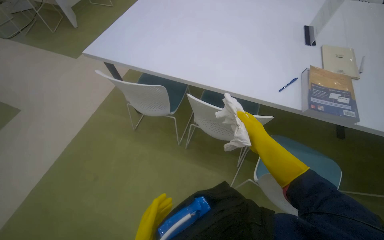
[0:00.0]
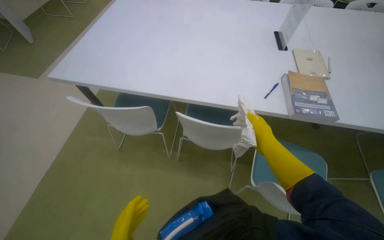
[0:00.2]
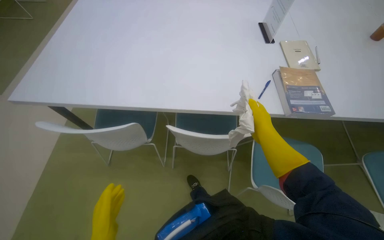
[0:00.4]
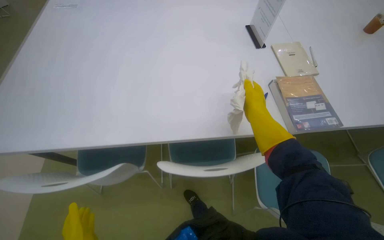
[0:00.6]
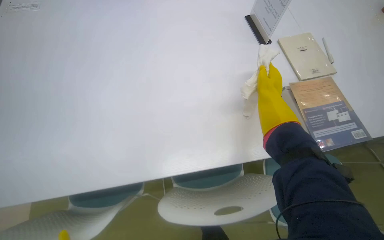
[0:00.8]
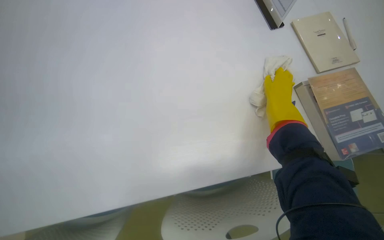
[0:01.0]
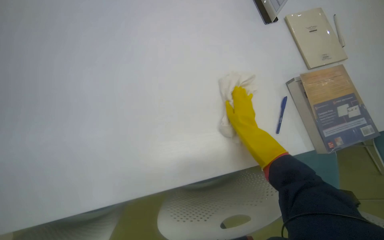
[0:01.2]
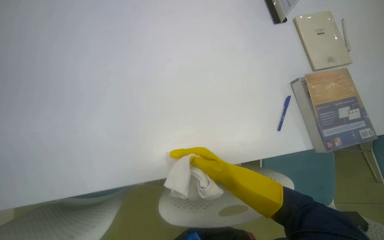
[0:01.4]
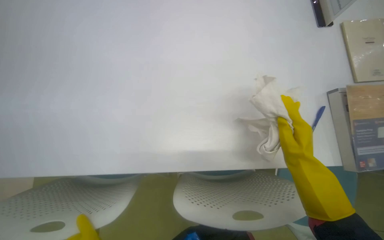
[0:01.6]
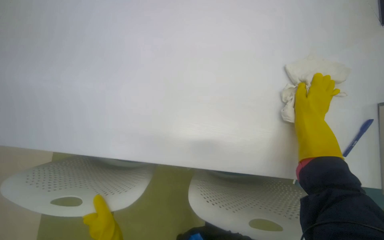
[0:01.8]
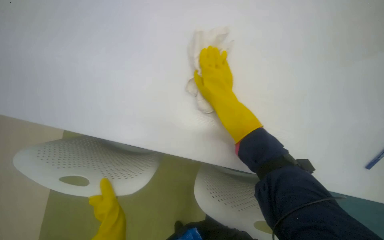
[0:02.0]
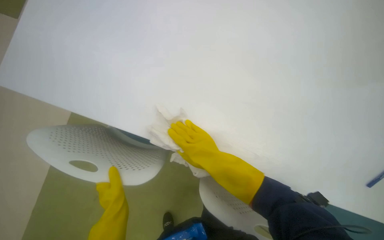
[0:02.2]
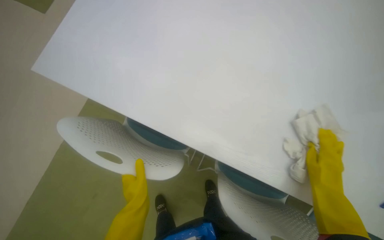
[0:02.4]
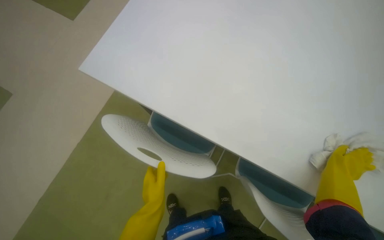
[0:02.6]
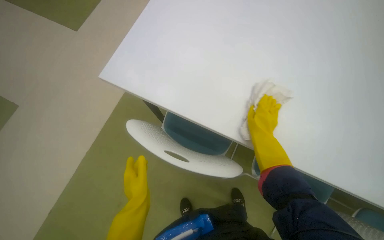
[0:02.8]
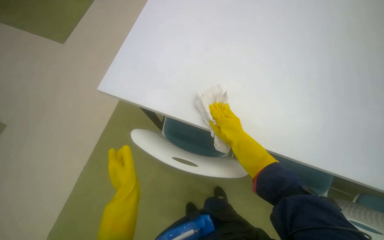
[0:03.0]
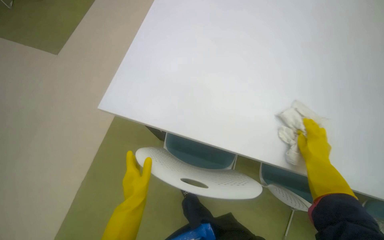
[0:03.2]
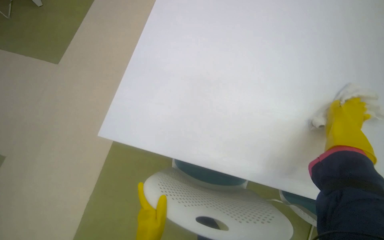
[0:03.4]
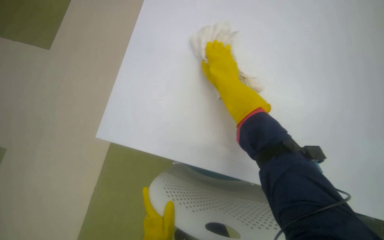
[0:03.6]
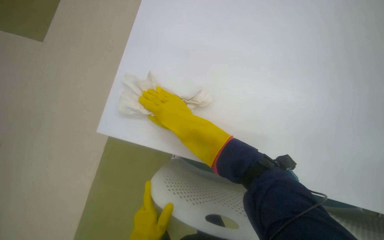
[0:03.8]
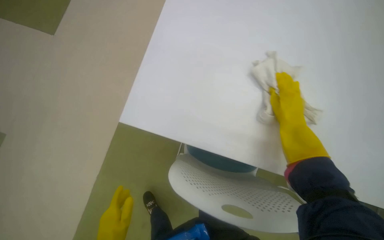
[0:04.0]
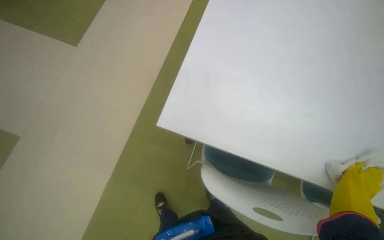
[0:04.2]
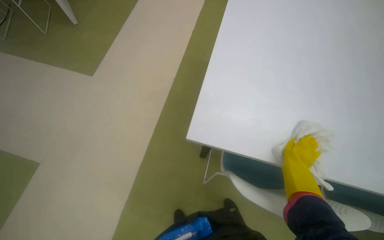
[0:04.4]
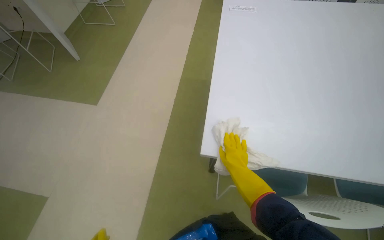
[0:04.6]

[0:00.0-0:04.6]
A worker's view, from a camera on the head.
Job: wiping surfaces.
The whole recording: Cleaning table surface. The worker wipes the table surface with a cloth.
0.0 to 1.6 s: The camera travels some 60 cm. The wearer's head swings roughly 25 degrees to the right. The view tilts roughly 15 degrees downward.
1.6 to 3.0 s: The wearer looks some 30 degrees further to the left. The right hand moves to the left and farther from the camera, approximately 35 cm.

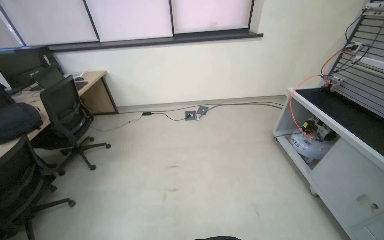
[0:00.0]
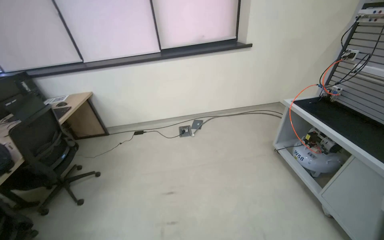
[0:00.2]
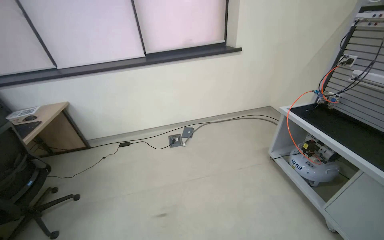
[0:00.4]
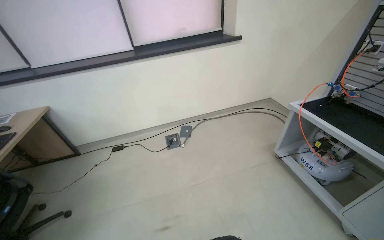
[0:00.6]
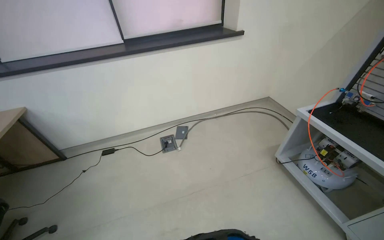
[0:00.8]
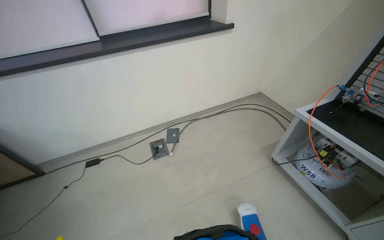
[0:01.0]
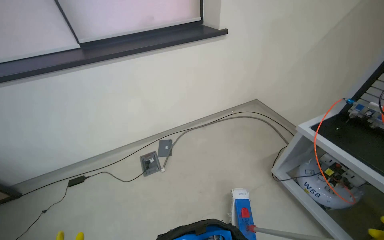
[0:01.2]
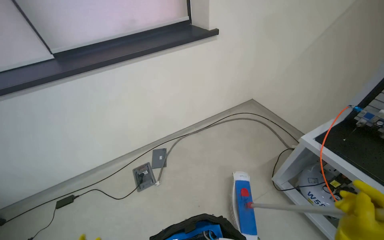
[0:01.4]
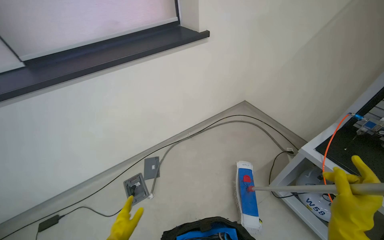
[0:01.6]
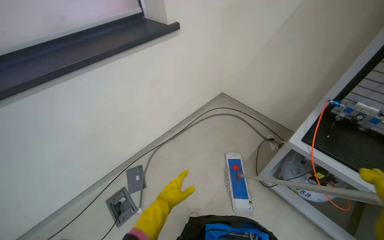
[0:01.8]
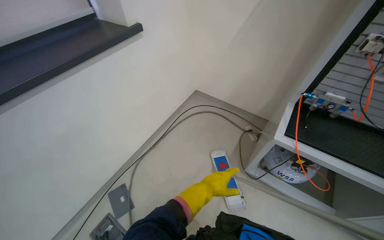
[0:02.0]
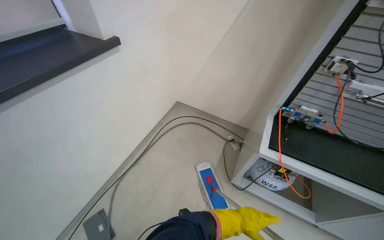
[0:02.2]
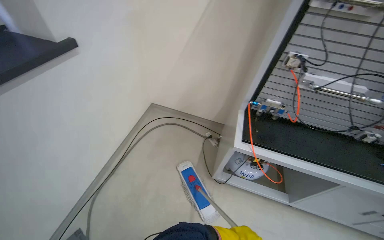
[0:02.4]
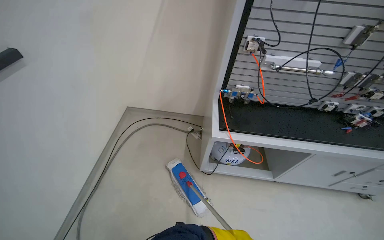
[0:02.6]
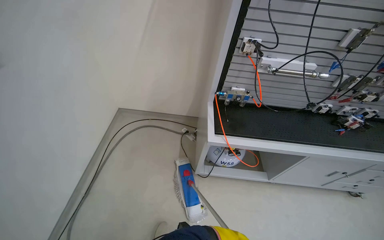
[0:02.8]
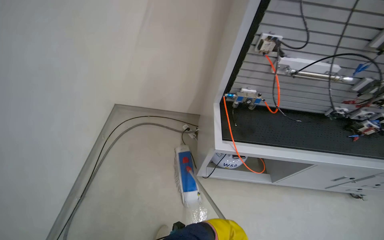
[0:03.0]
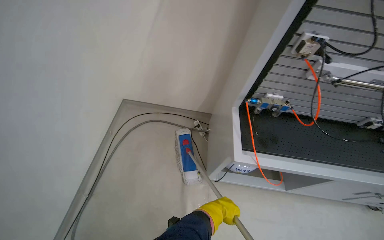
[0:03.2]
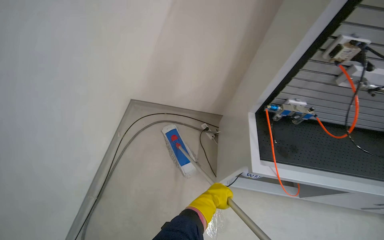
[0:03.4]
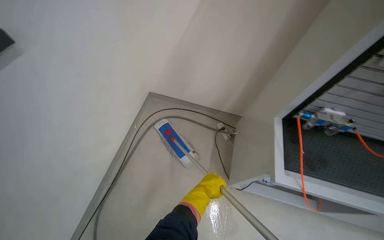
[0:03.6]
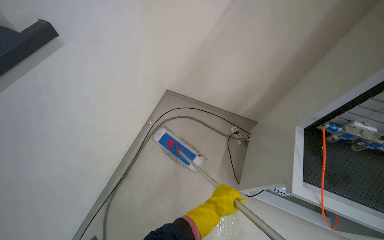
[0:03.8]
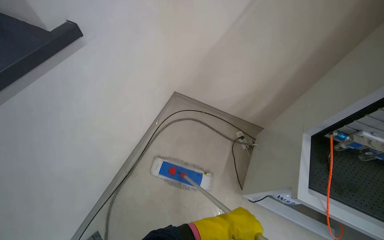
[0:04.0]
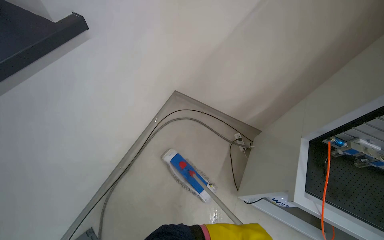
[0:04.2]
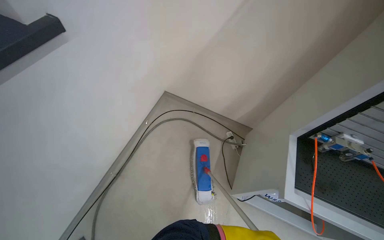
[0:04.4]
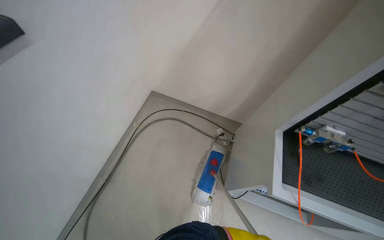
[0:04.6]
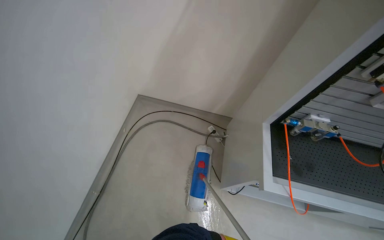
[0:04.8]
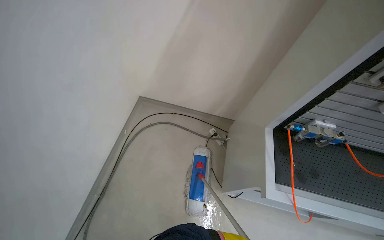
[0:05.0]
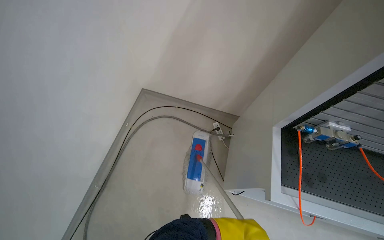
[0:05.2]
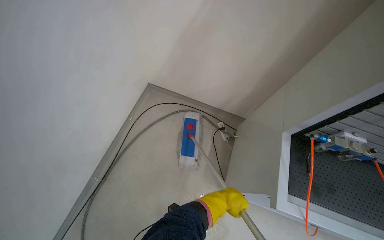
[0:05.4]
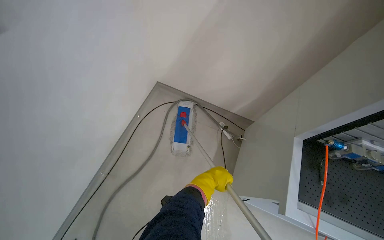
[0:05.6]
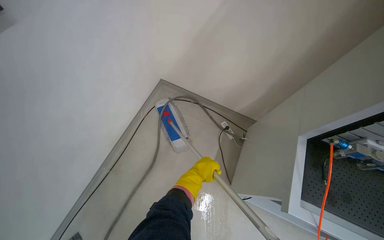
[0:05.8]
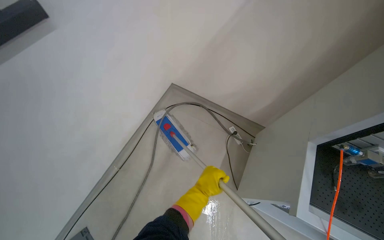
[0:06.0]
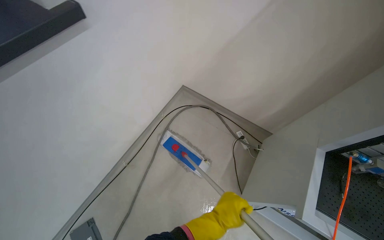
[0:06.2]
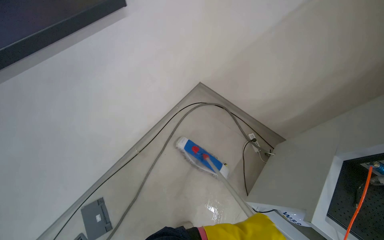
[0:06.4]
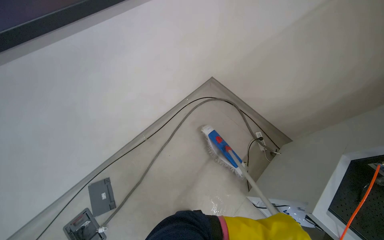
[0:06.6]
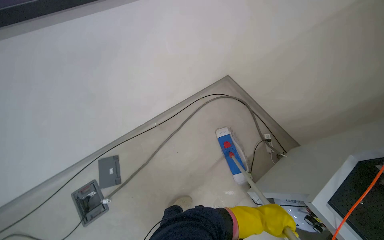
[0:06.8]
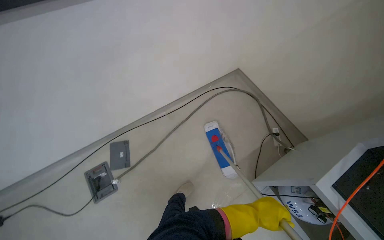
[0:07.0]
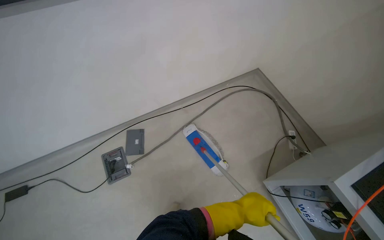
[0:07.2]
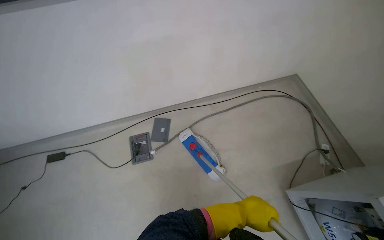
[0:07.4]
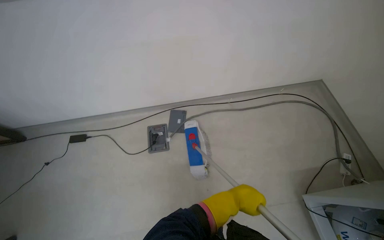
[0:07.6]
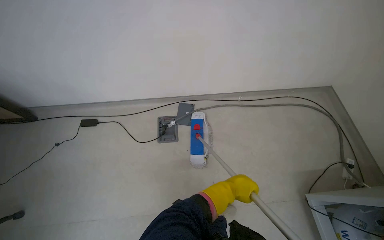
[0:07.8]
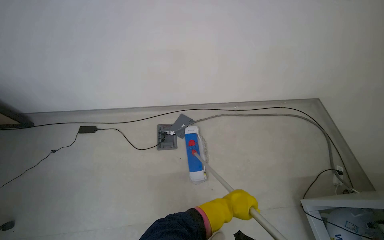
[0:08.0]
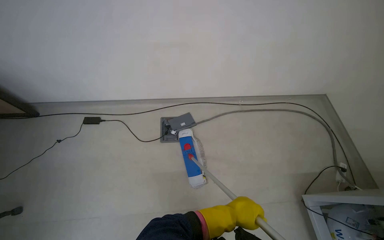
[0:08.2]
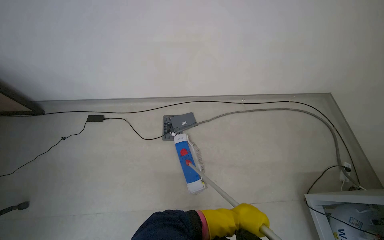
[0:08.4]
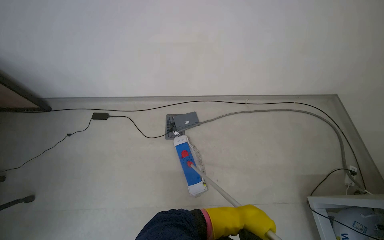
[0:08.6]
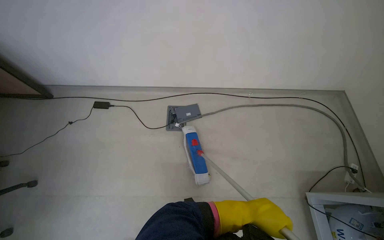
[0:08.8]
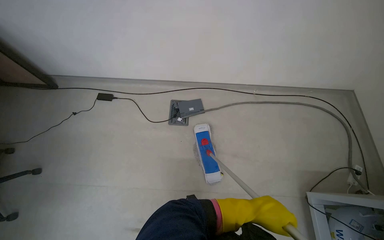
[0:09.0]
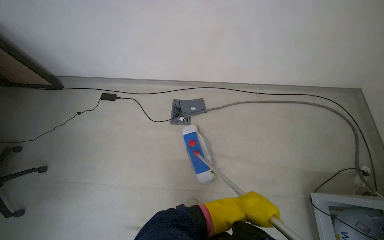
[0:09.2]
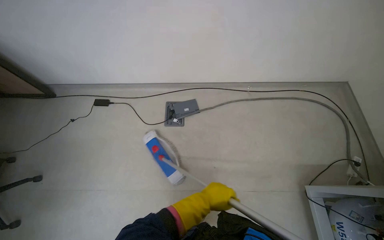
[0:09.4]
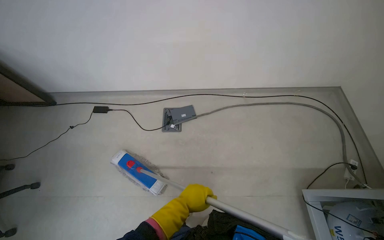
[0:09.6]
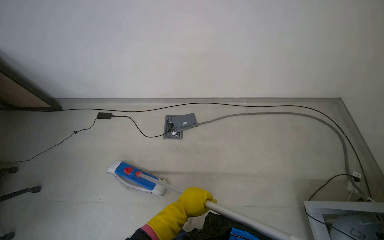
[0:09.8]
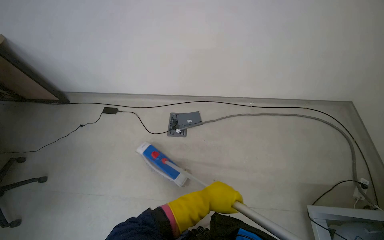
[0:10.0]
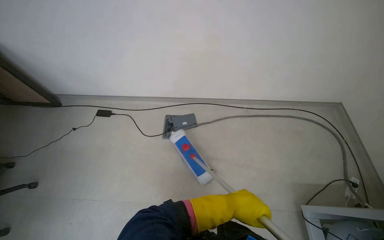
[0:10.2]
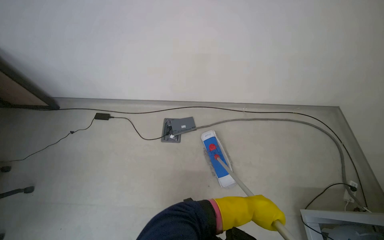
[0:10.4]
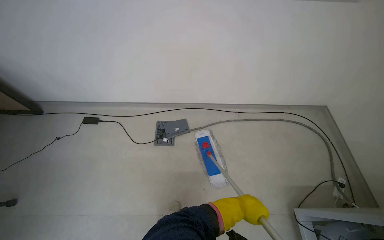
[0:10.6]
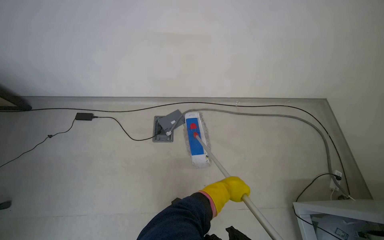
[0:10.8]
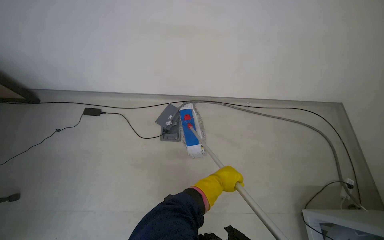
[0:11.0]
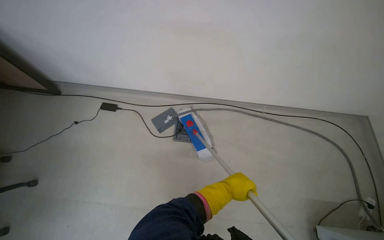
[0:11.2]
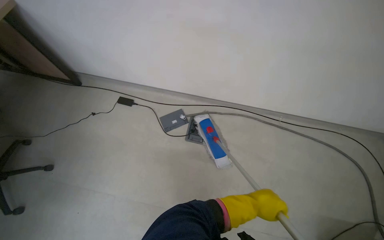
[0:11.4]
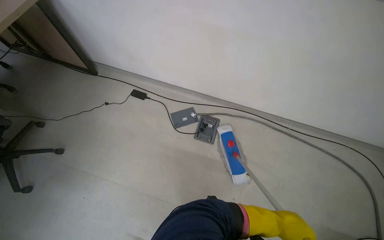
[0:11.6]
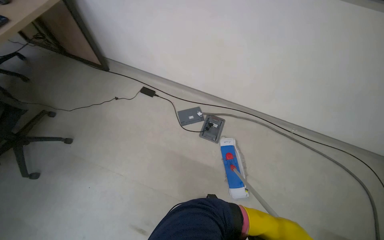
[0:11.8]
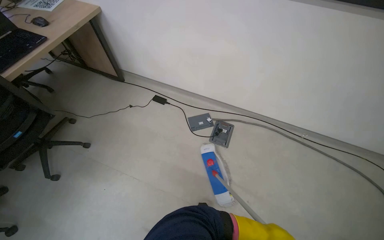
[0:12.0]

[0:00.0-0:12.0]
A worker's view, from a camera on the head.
Job: mopping floor.
The whole recording: Mopping room floor. The worker mops the floor in the room, moving chairs to clean the area.
0.0 to 1.6 s: The wearer moves some 1.5 m. The head rotates about 30 degrees to the right.
1.6 to 3.0 s: The head travels about 50 cm. The wearer looks roughly 55 degrees further to the right.
6.0 to 7.6 s: The camera travels roughly 70 cm. The head turns to the left by approximately 55 degrees.
7.6 to 9.0 s: The left hand heads nearer to the camera, covering about 10 cm.
9.0 to 10.4 s: The left hand travels to the left and back again, roughly 15 cm each way.
10.4 to 12.0 s: The left hand shifts approximately 15 cm nearer to the camera.

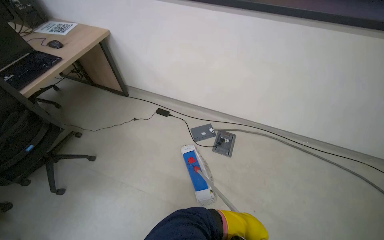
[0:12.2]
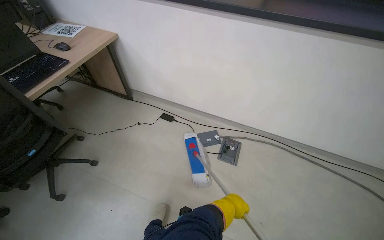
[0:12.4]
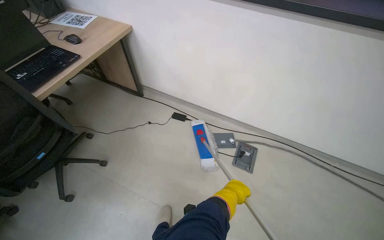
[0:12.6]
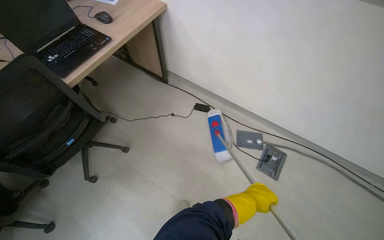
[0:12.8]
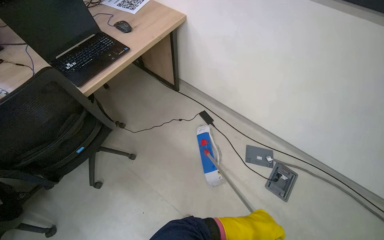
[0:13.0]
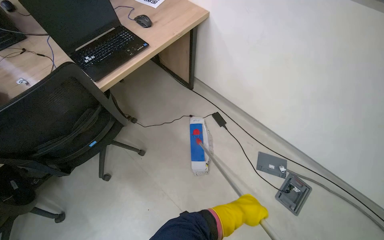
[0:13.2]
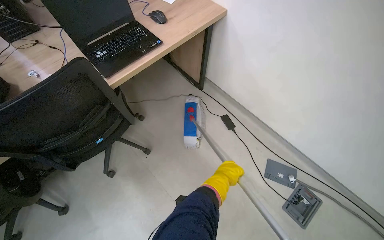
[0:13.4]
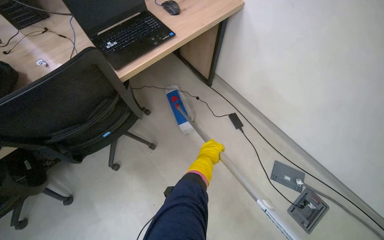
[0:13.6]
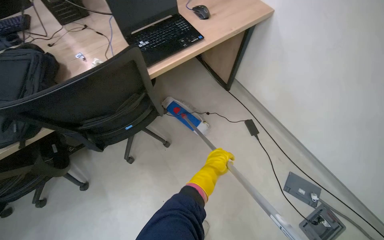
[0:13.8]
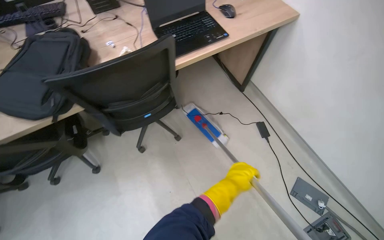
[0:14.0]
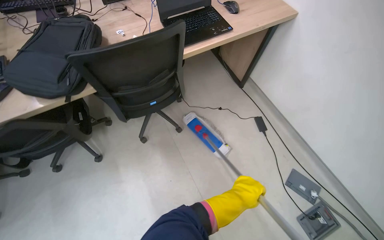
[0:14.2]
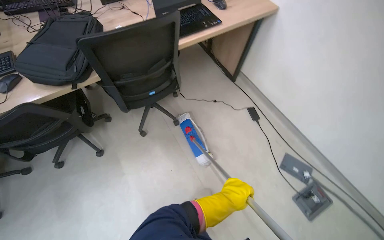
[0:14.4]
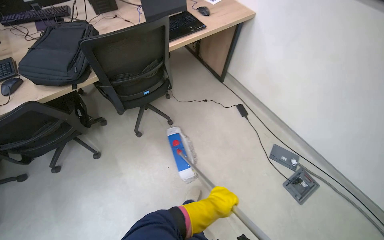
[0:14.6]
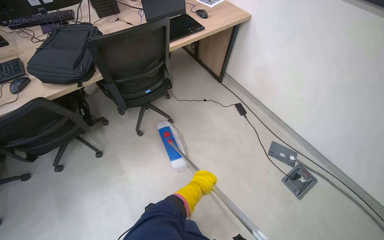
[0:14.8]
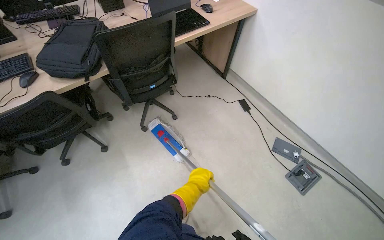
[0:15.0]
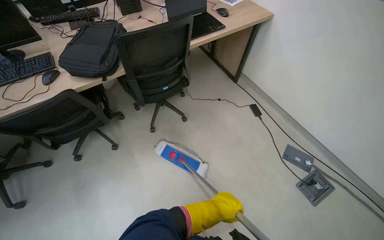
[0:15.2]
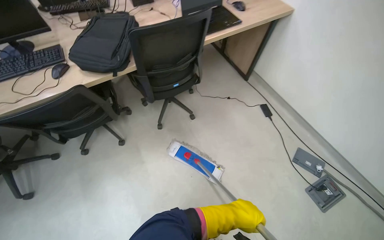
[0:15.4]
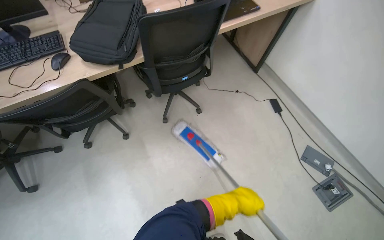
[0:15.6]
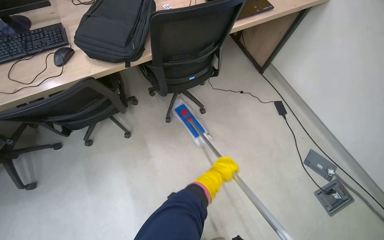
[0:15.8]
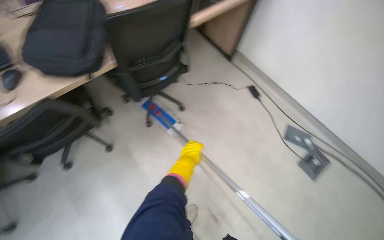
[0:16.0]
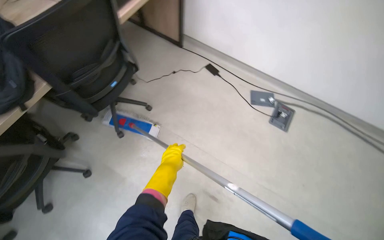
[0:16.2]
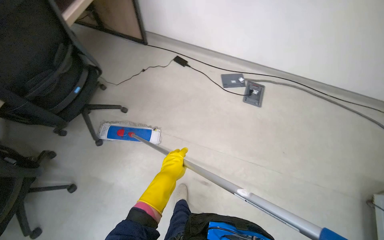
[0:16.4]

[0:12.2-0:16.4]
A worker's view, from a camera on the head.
Job: mopping floor.
The whole recording: Mopping room floor. The worker mops the floor in the room, moving chairs to clean the area.
12.2 to 13.6 s: The head travels roughly 60 cm. The wearer's head swings roughly 30 degrees to the left.
13.6 to 15.0 s: The wearer moves some 50 cm.
15.0 to 16.4 s: The wearer's head swings about 35 degrees to the right.
